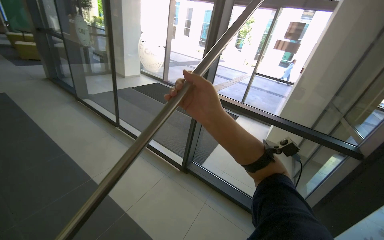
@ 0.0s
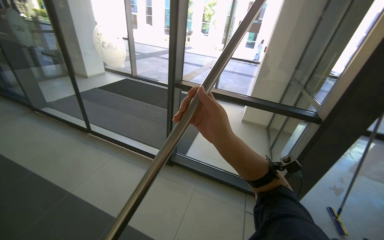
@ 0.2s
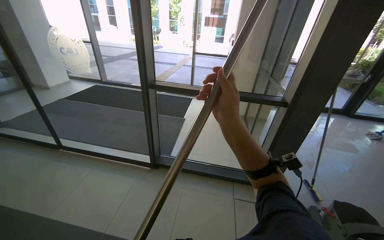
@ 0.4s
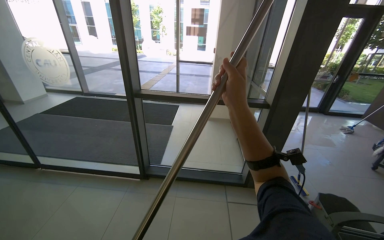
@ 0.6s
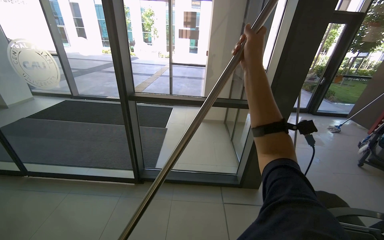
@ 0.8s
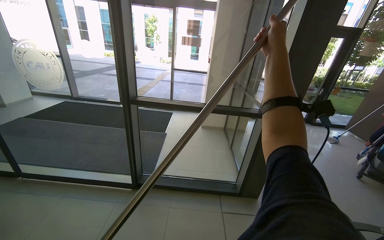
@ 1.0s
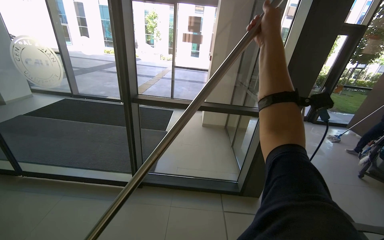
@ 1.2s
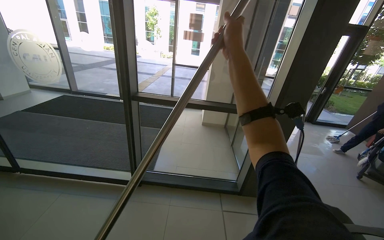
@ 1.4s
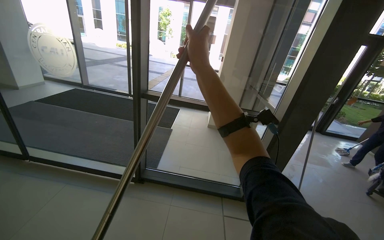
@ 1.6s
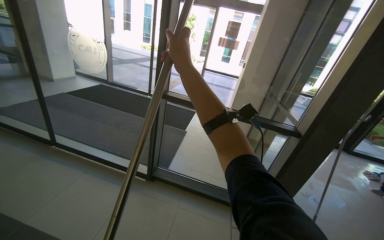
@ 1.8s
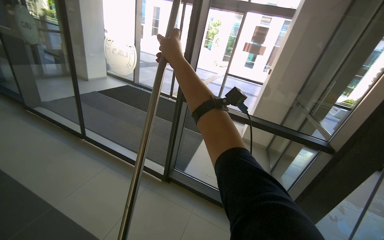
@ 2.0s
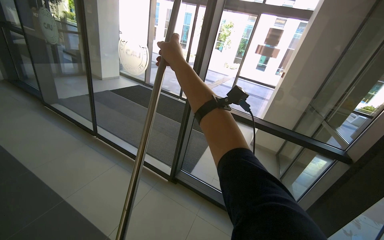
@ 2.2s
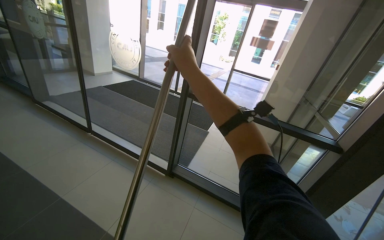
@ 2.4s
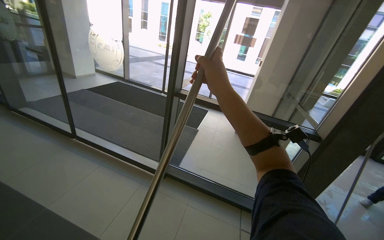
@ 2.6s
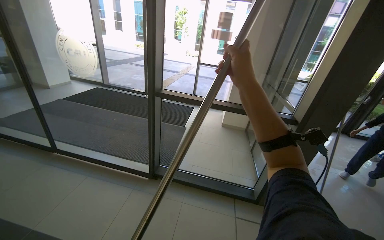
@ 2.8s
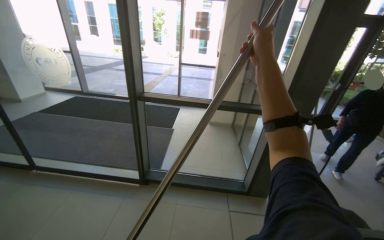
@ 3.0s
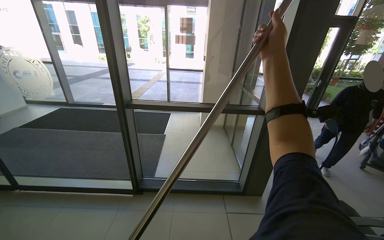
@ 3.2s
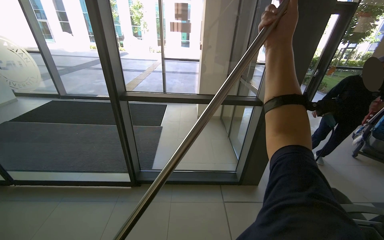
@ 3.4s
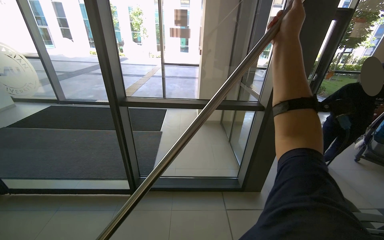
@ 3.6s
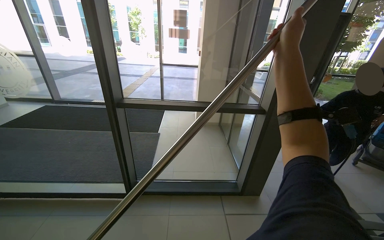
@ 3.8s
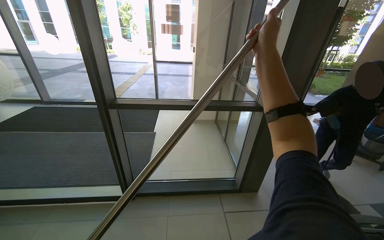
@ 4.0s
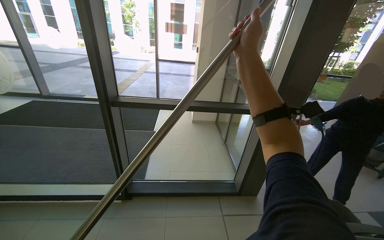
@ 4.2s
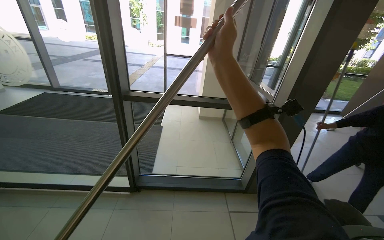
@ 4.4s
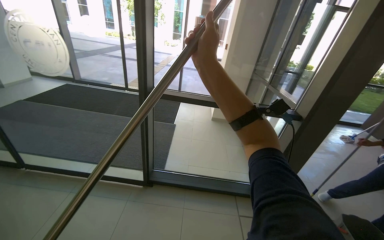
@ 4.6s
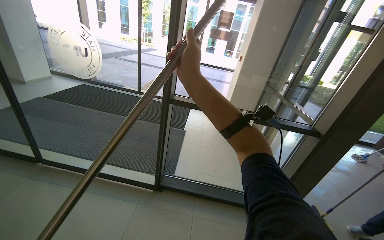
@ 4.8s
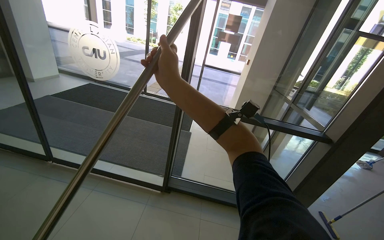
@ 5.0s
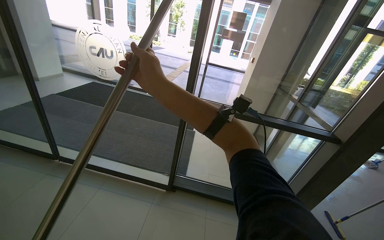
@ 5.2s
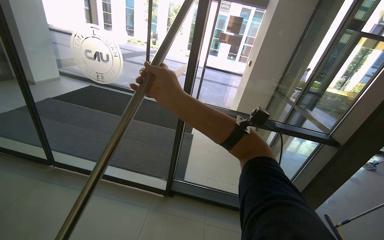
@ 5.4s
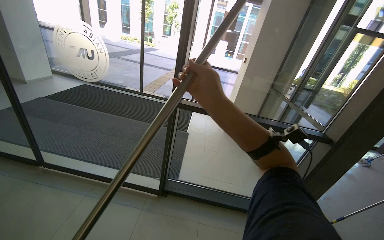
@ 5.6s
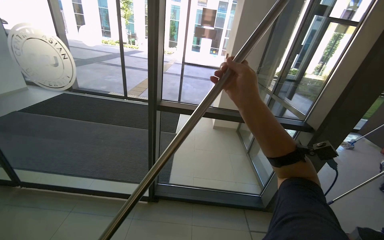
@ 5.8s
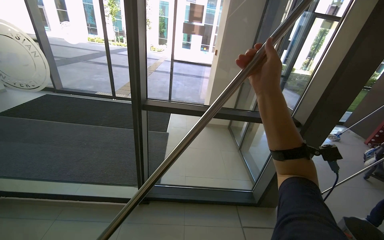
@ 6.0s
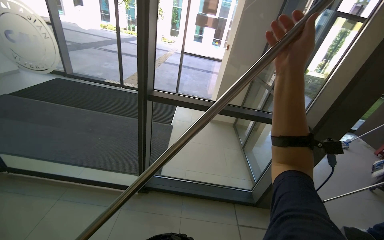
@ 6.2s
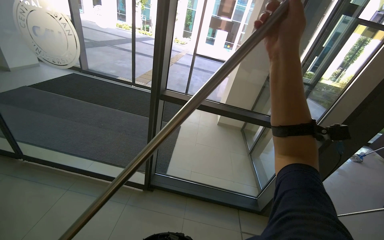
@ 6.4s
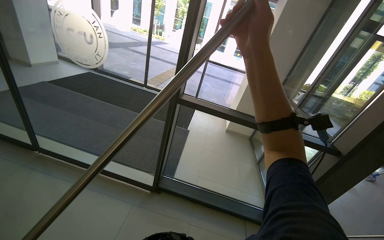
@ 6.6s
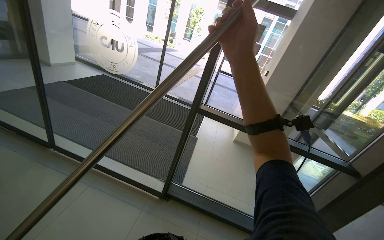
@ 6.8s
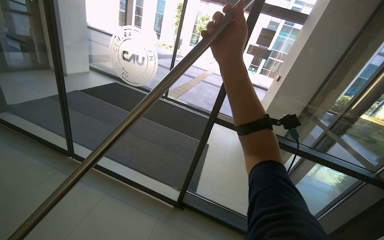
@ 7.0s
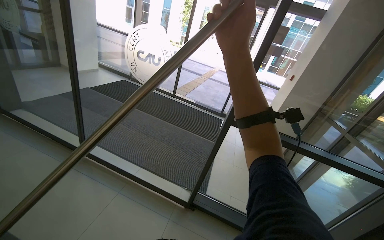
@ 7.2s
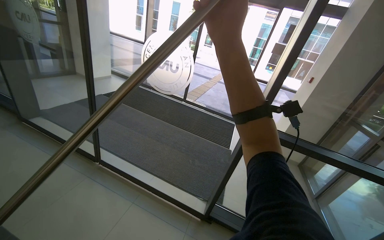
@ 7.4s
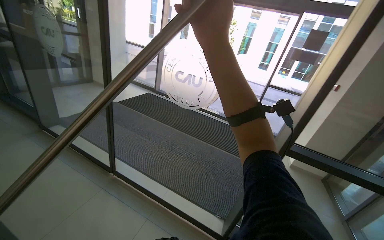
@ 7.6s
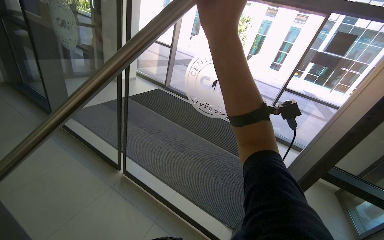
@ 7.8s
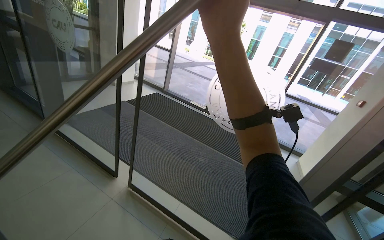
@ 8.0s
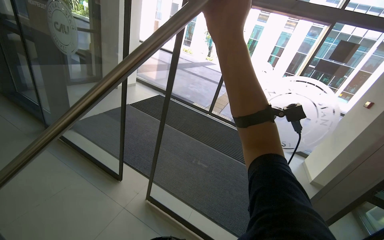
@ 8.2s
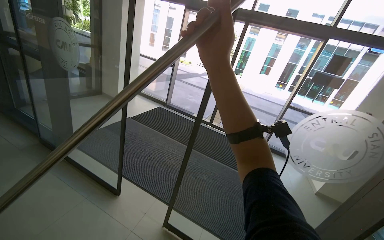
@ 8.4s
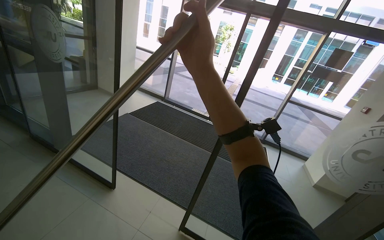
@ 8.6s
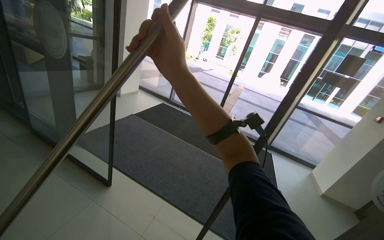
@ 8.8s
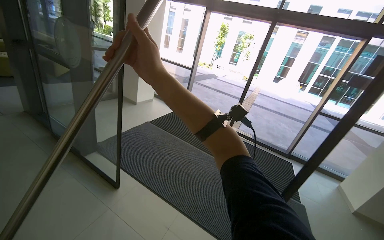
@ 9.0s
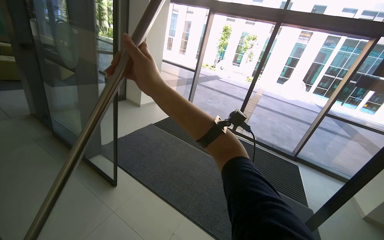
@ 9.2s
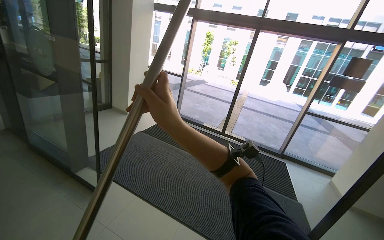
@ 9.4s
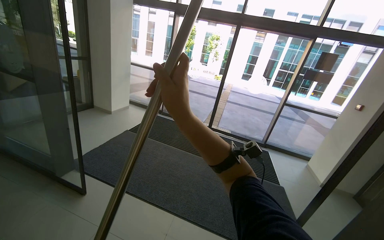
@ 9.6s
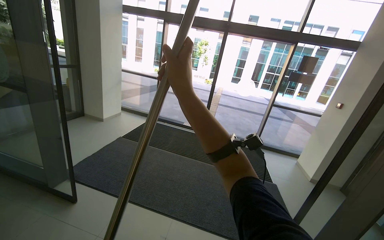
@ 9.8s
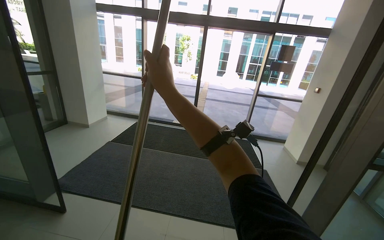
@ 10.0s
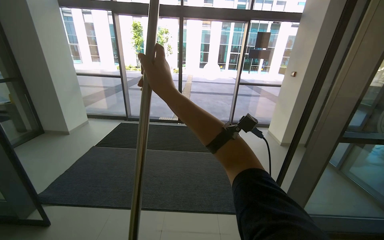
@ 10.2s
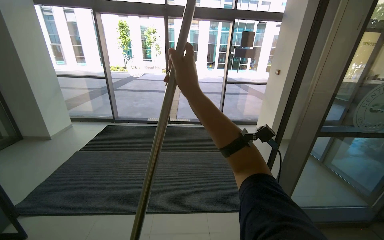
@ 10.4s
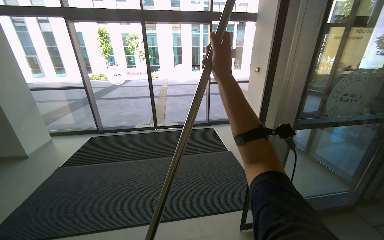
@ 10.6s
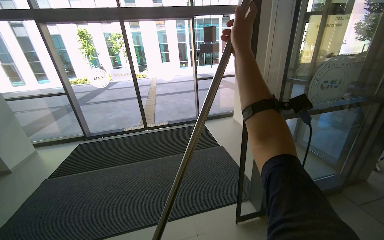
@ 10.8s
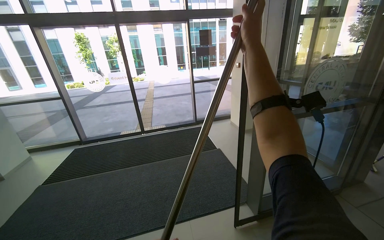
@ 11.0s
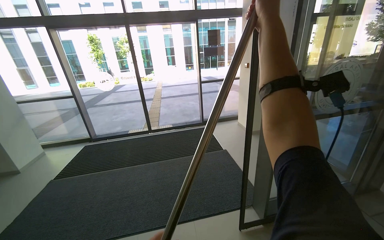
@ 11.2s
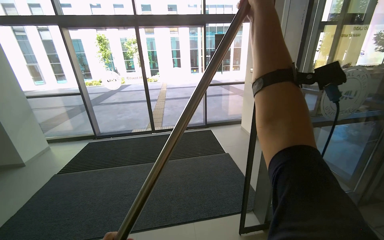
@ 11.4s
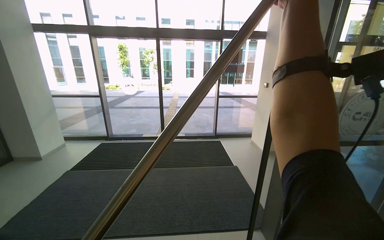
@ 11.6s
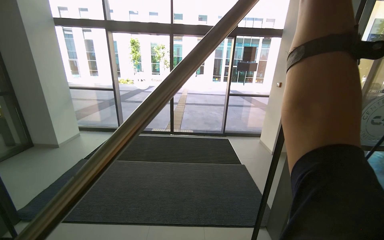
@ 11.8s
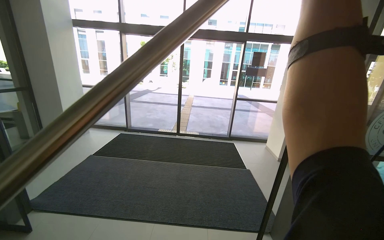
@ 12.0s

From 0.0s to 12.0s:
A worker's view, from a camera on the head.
Job: cleaning windows.
The whole recording: Wiping window frames with pole. The worker wipes the vertical window frames using a long pole.
From 0.0s to 1.6s: The wearer looks approximately 25 degrees further to the right.
From 1.6s to 3.0s: The right hand goes approximately 20 cm to the right.
From 3.0s to 4.4s: The right hand shifts roughly 20 cm to the left.
From 6.0s to 7.6s: The camera travels about 60 cm. The head rotates about 25 degrees to the left.
From 7.6s to 9.0s: The wearer moves some 80 cm.
From 9.0s to 10.4s: The wearer's head swings approximately 35 degrees to the right. The right hand travels to the right by about 30 cm.

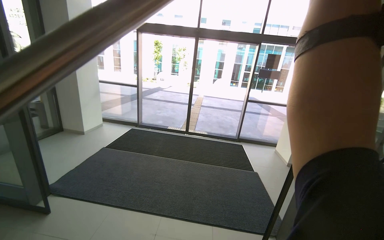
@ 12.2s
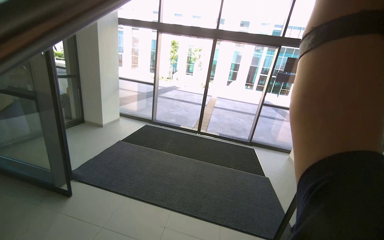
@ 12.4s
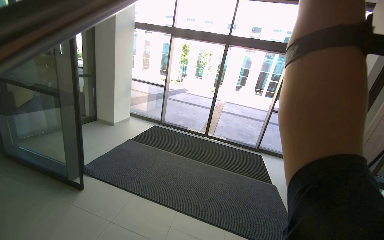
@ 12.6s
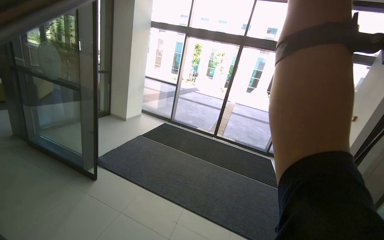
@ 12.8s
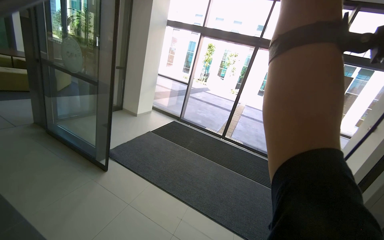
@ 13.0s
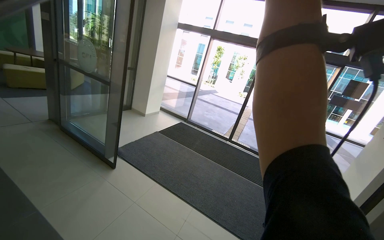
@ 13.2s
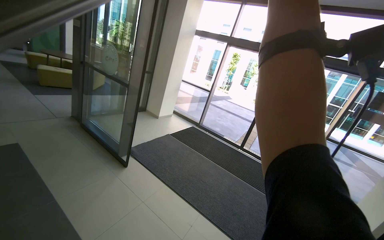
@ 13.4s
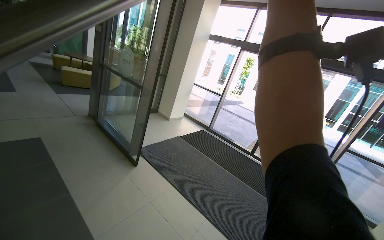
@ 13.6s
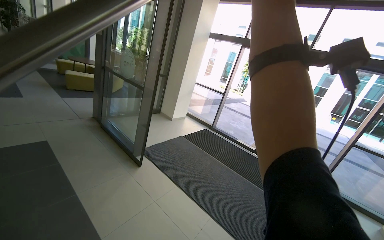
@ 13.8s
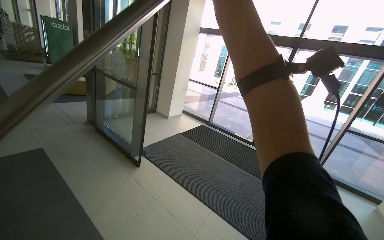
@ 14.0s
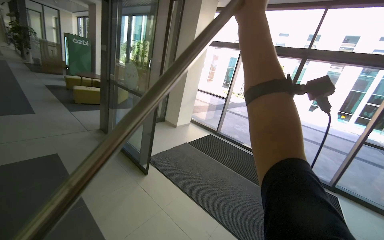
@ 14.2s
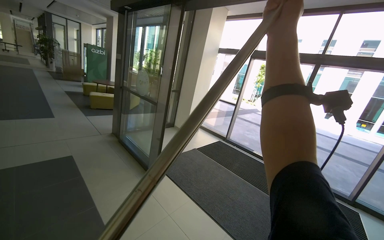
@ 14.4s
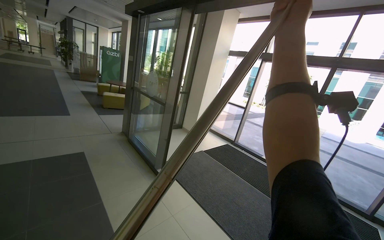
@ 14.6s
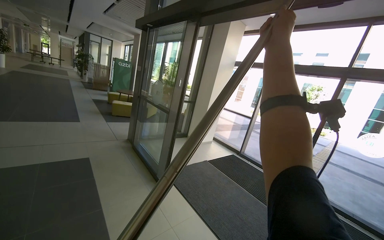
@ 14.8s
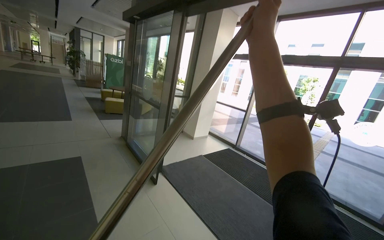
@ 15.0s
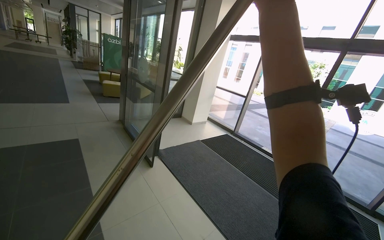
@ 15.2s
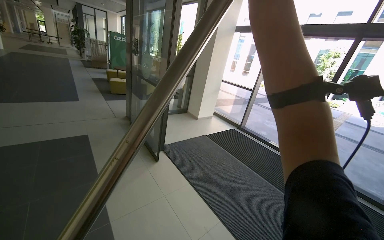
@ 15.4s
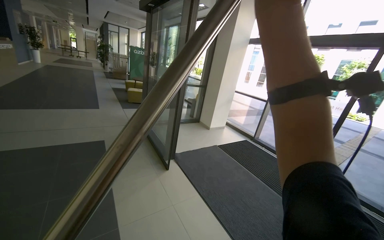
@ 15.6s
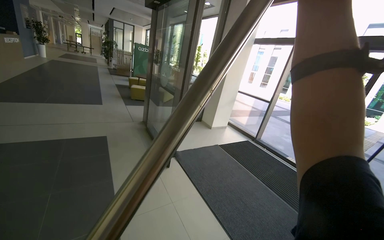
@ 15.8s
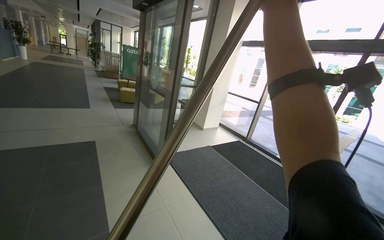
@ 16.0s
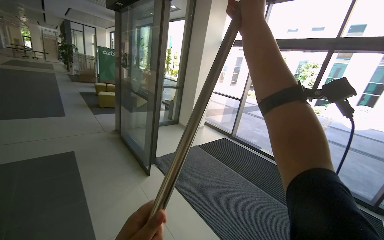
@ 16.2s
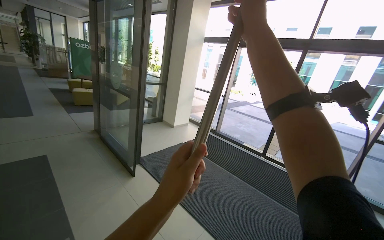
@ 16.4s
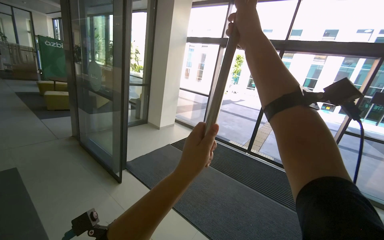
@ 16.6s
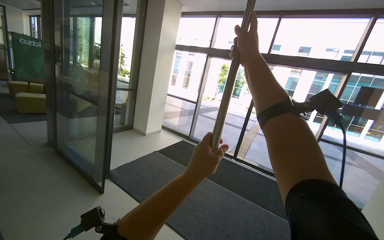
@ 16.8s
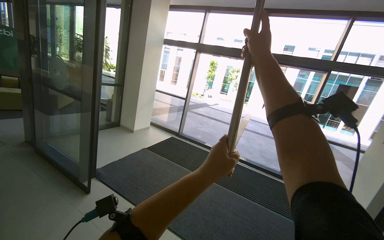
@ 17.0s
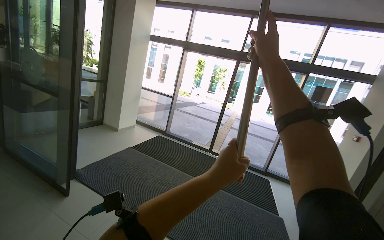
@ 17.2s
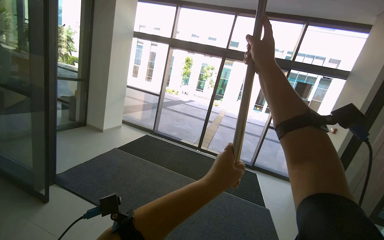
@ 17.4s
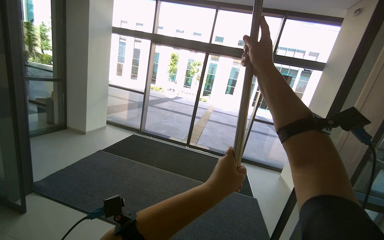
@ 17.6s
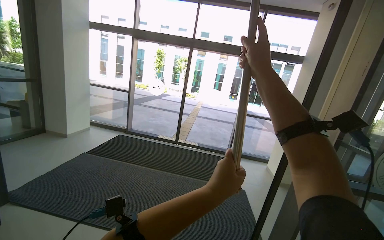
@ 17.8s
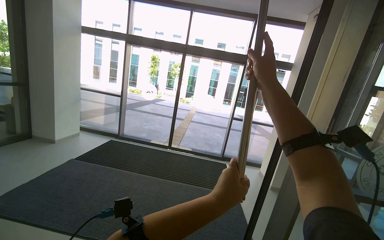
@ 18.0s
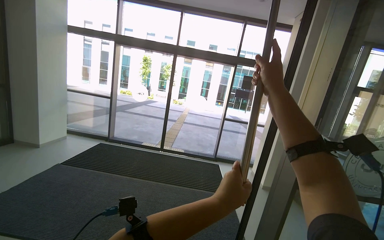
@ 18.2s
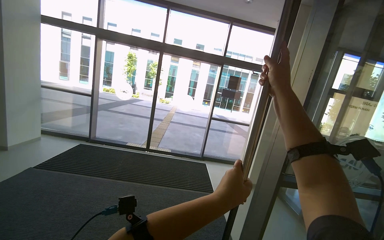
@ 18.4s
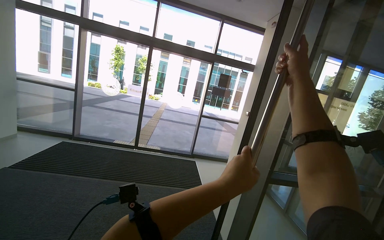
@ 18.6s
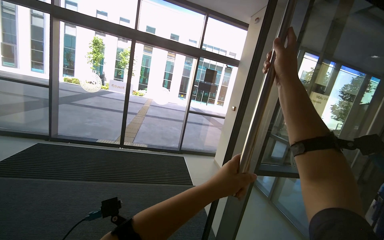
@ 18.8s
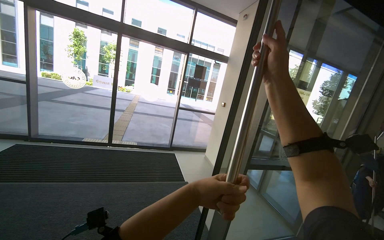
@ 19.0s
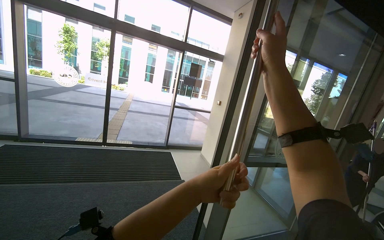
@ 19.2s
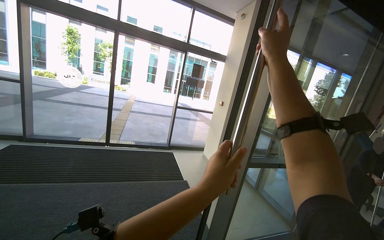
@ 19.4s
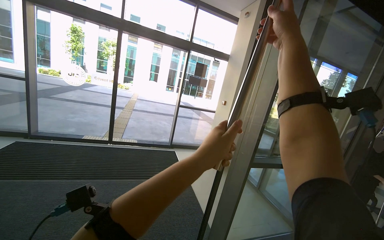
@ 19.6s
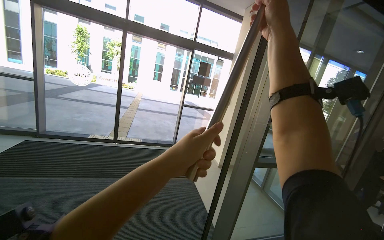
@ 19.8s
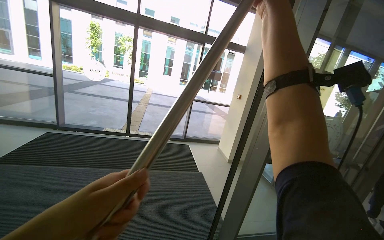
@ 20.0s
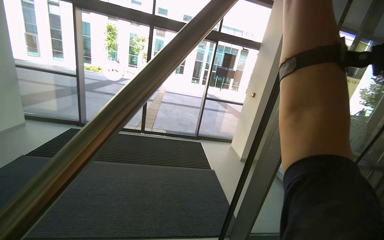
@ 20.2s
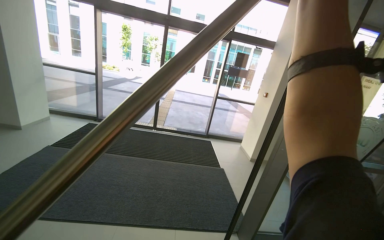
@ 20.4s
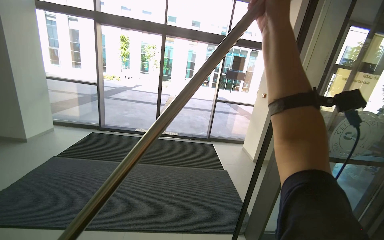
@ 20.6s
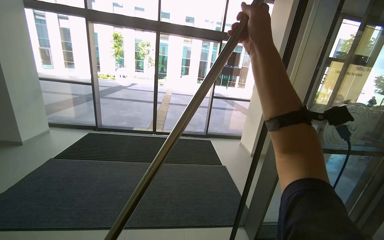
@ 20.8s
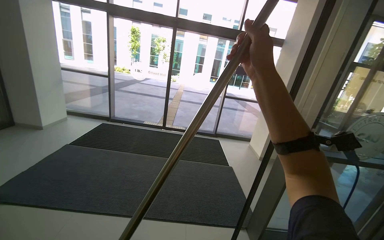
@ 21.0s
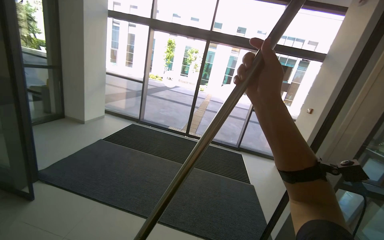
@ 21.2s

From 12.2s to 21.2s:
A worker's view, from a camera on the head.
Job: cleaning windows.
The whole recording: Wiping window frames with pole. The worker wipes the vertical window frames using a long pole.
From 12.2s to 13.8s: The wearer's head swings some 35 degrees to the left.
From 16.6s to 18.2s: The camera is aimed some 30 degrees further to the right. The hands both shift to the right by about 50 cm.
From 18.2s to 19.8s: The view pans to the right by about 20 degrees. The left hand travels up the picture and to the left by approximately 15 cm. The right hand heads nearer to the camera and up the picture, covering about 15 cm.
From 19.8s to 21.2s: The camera sweeps to the left, by about 25 degrees. The right hand heads down the picture, covering roughly 20 cm.
